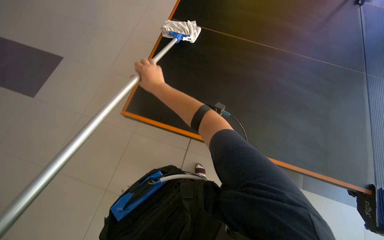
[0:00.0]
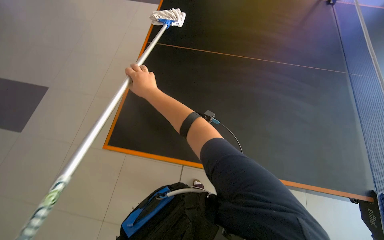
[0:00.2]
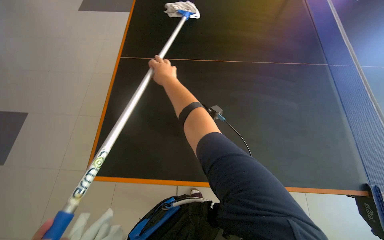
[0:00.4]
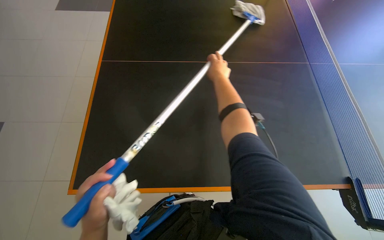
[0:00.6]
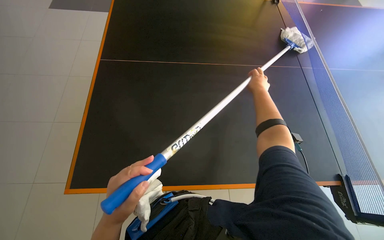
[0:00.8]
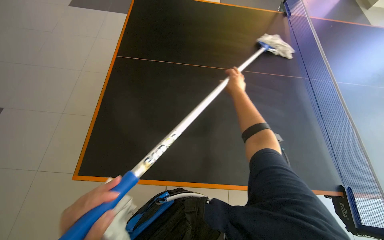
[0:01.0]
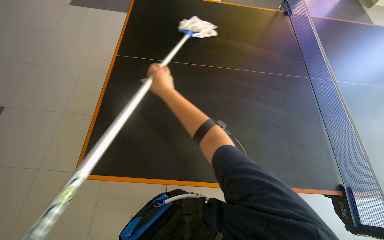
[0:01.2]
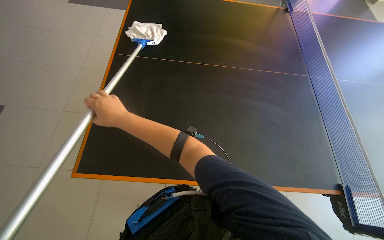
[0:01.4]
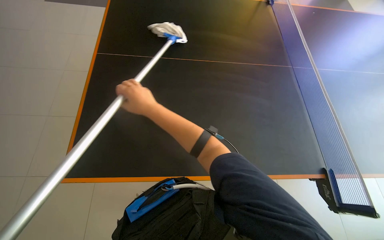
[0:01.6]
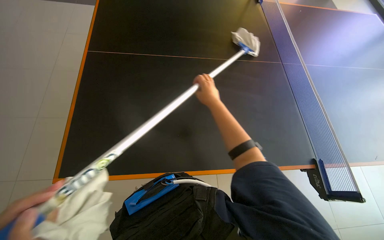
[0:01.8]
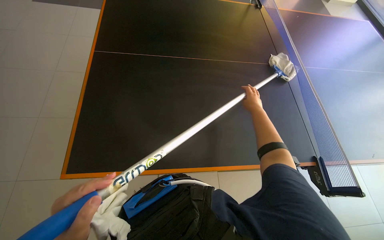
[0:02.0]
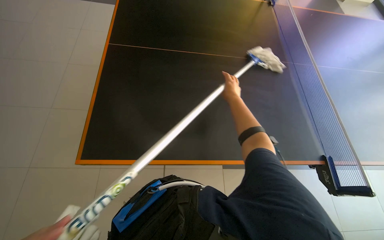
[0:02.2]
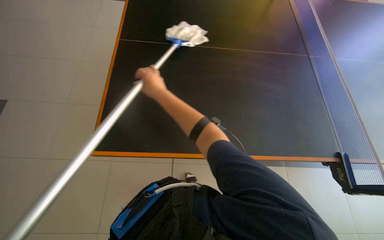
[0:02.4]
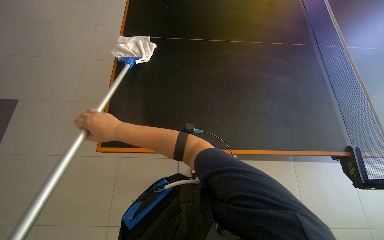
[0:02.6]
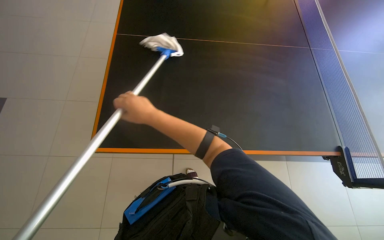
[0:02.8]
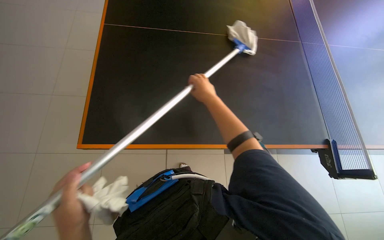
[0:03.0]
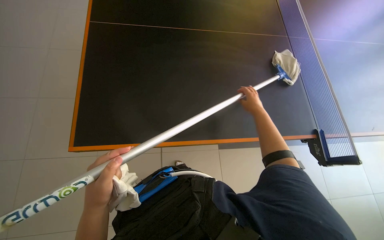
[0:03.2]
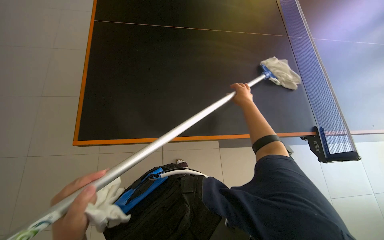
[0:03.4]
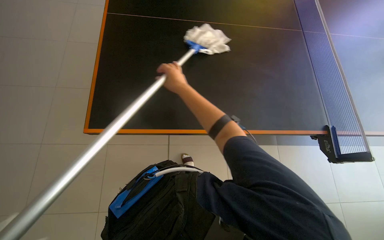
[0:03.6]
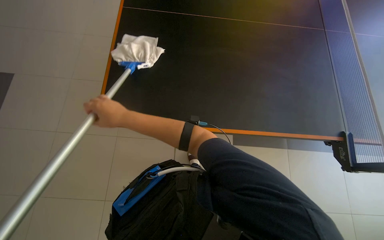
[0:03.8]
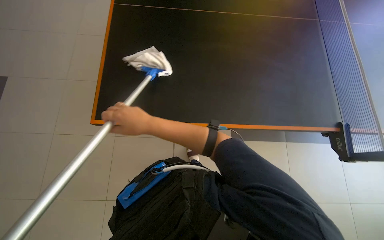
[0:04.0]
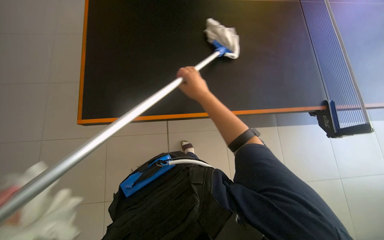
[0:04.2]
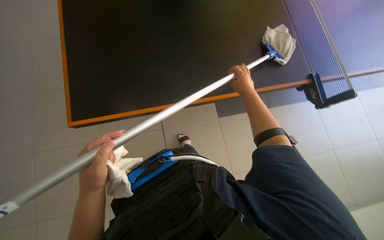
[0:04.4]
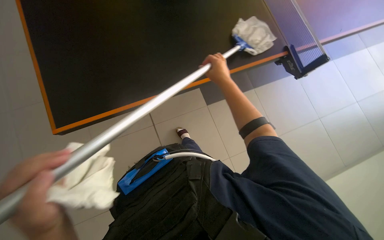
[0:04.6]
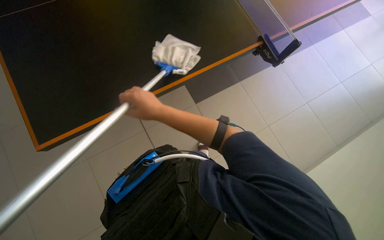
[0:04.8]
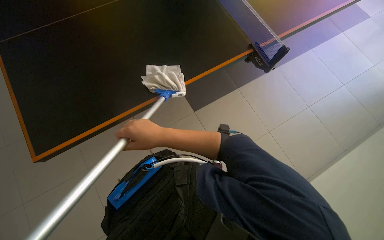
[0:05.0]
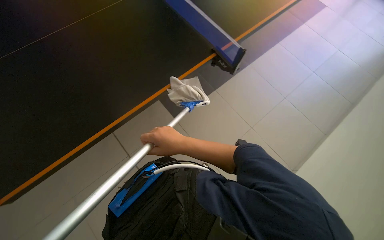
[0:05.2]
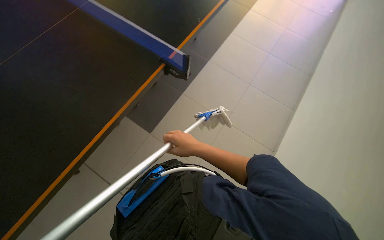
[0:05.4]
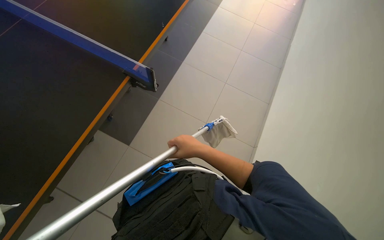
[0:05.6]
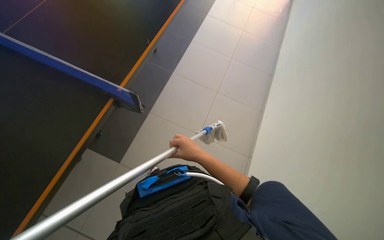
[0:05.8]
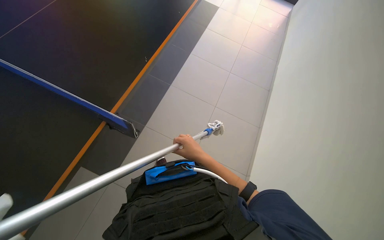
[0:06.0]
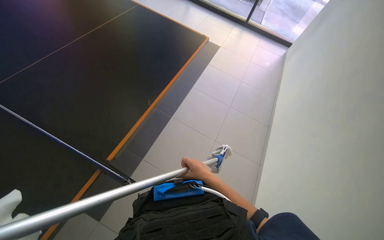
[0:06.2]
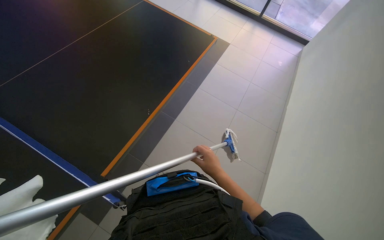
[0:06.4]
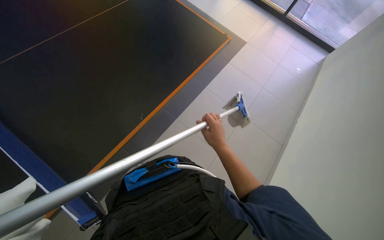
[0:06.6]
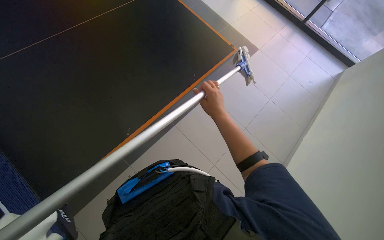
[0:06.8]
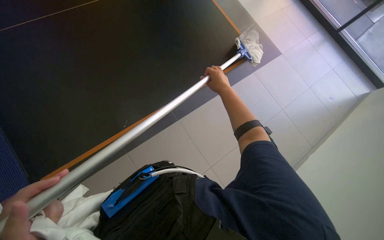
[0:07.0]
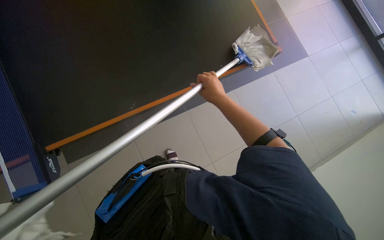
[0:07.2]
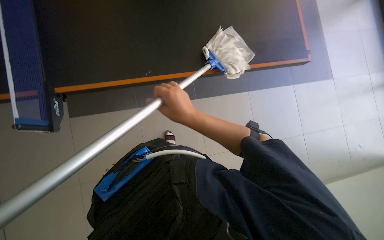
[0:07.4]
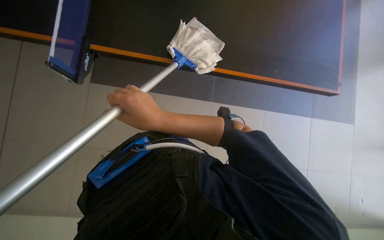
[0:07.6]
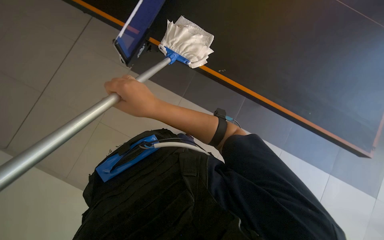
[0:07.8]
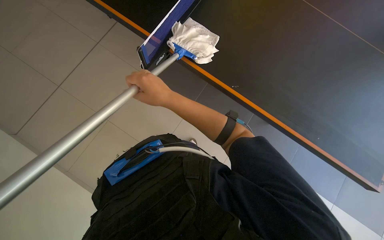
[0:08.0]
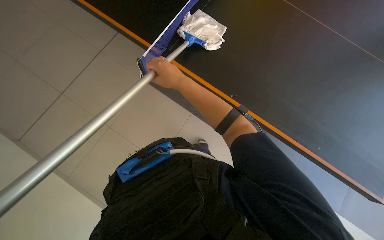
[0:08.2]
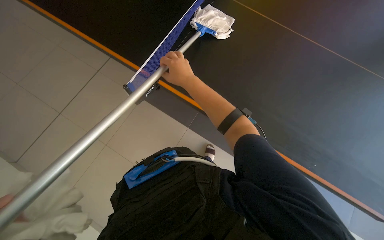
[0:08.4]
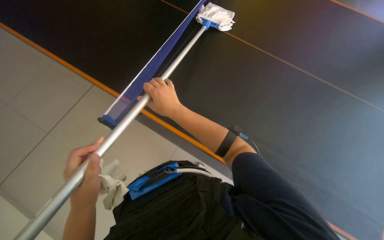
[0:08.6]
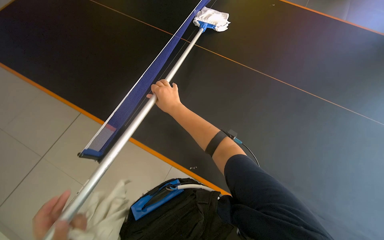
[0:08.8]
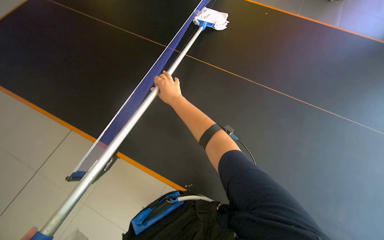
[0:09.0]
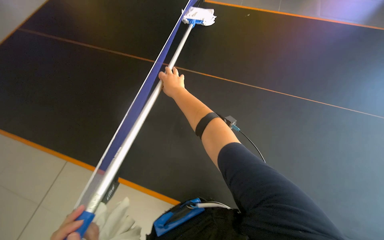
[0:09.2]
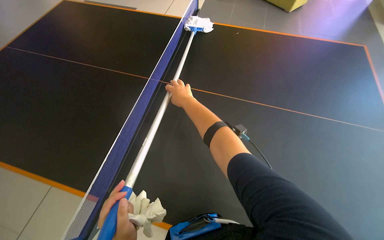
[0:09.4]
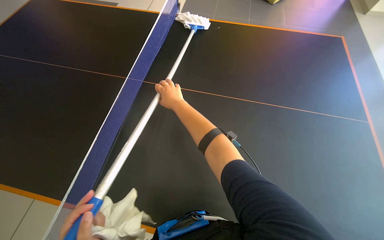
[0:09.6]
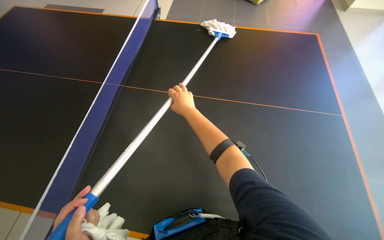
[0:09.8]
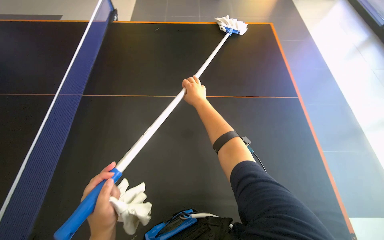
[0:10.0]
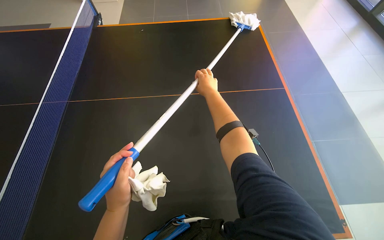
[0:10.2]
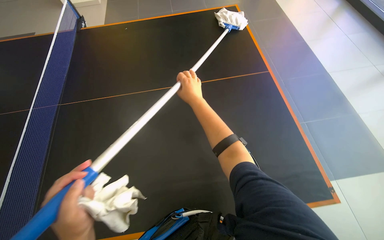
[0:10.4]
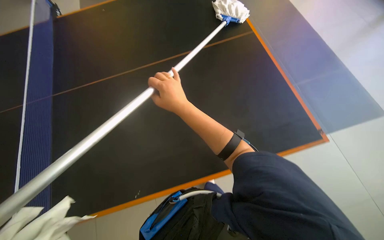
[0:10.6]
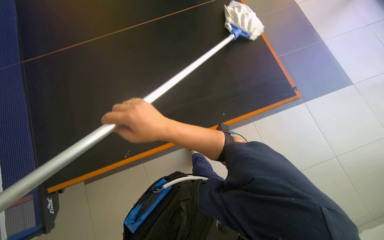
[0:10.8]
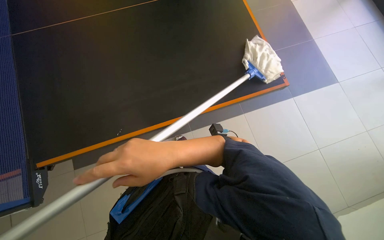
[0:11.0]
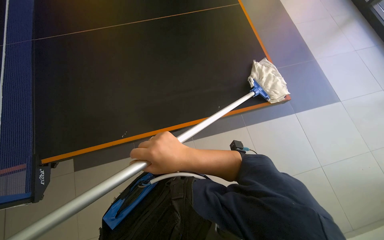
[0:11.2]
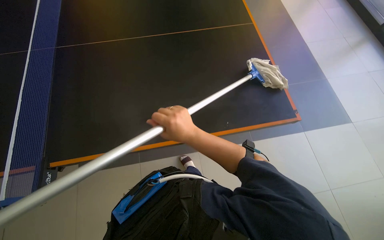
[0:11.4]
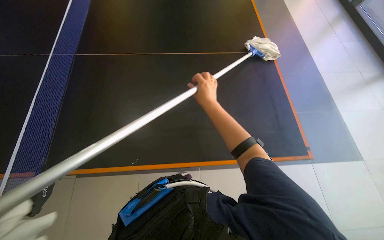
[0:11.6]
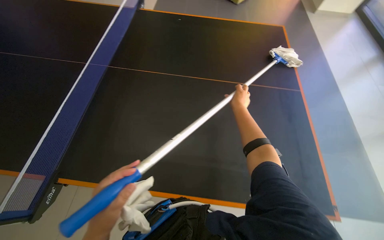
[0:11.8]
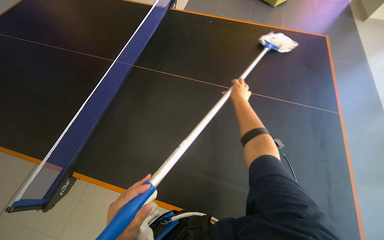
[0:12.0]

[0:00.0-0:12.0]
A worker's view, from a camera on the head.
Job: wiping surfaces.
The whole recording: Cleaning surfaces with mop. The worker cleans various surfaces with a mop.
0:00.0 to 0:01.6: The right hand moves left and right over some 40 cm, changing direction 2 times.
0:01.6 to 0:03.0: The right hand moves left and right over approximately 50 cm, changing direction 2 times.
0:03.0 to 0:04.4: The right hand moves left and right over roughly 50 cm, changing direction 2 times.
0:04.4 to 0:06.0: The right hand goes about 25 cm down the picture and to the left.
0:06.0 to 0:07.6: The wearer looks about 40 degrees further to the left. The right hand moves up the picture, approximately 35 cm.
0:07.6 to 0:09.0: The camera pitches downward, by about 15 degrees. The right hand goes about 20 cm up the picture and farther from the camera.
0:09.0 to 0:10.4: The right hand heads to the right and farther from the camera, covering roughly 20 cm.

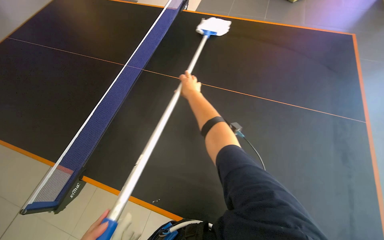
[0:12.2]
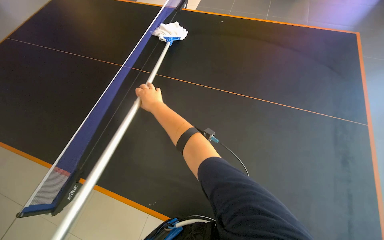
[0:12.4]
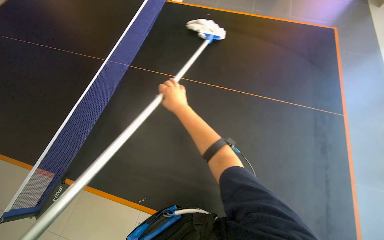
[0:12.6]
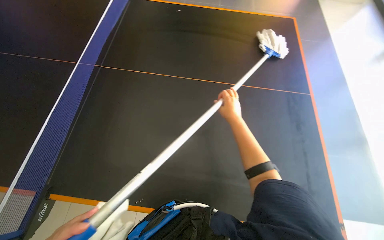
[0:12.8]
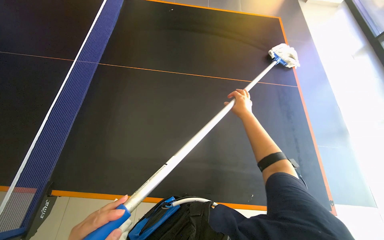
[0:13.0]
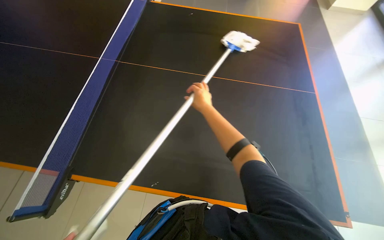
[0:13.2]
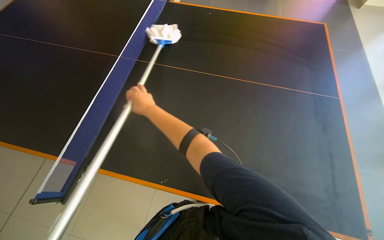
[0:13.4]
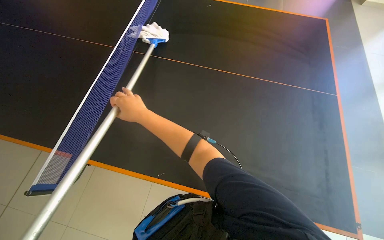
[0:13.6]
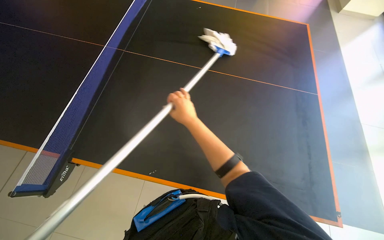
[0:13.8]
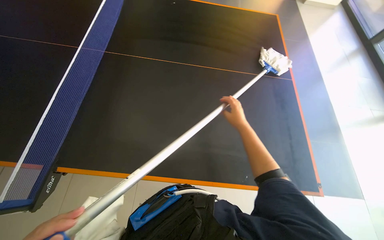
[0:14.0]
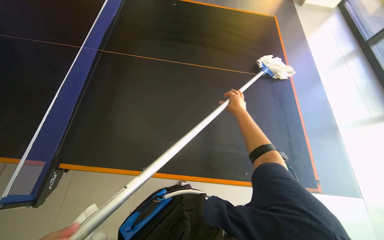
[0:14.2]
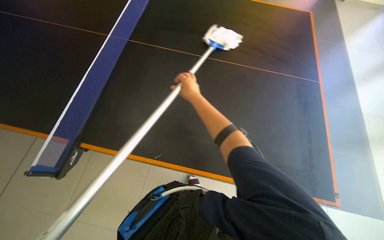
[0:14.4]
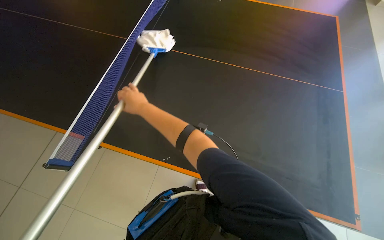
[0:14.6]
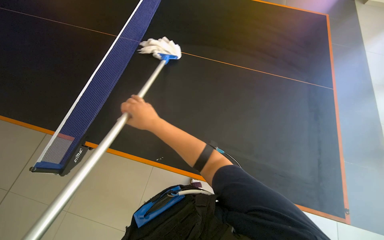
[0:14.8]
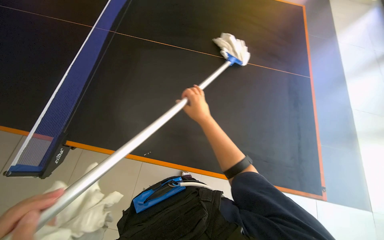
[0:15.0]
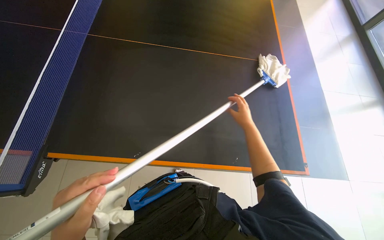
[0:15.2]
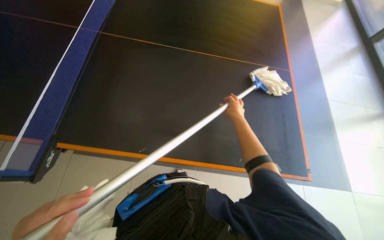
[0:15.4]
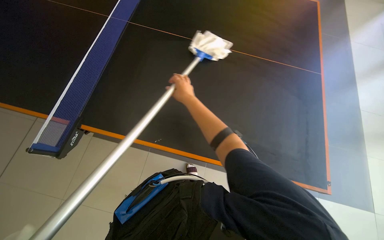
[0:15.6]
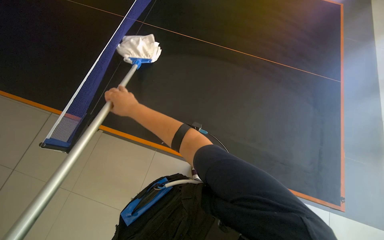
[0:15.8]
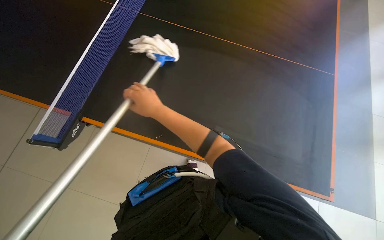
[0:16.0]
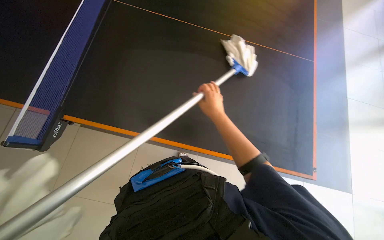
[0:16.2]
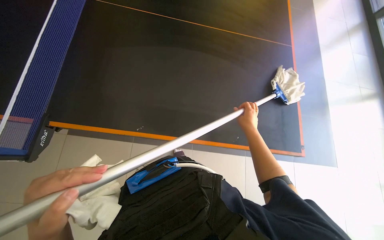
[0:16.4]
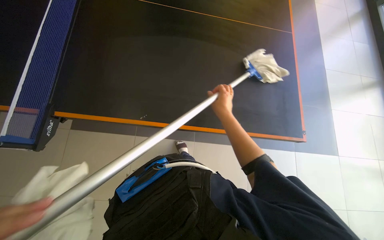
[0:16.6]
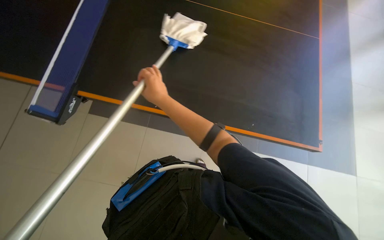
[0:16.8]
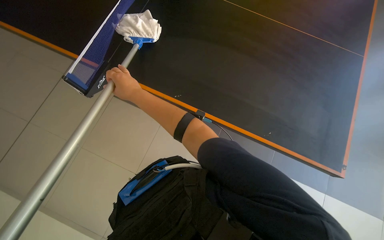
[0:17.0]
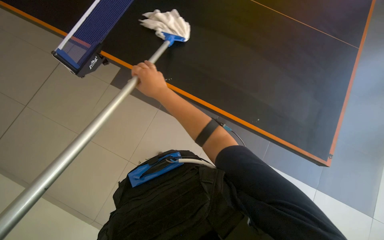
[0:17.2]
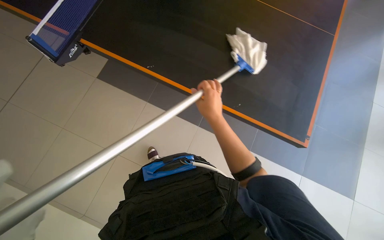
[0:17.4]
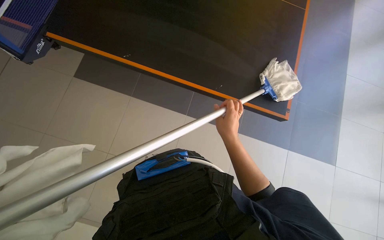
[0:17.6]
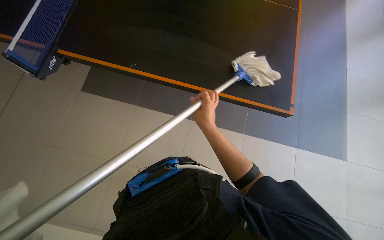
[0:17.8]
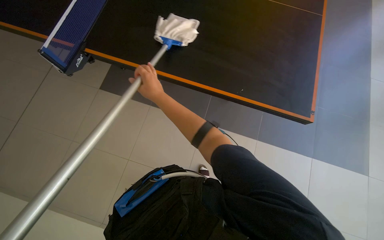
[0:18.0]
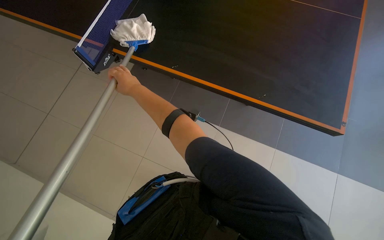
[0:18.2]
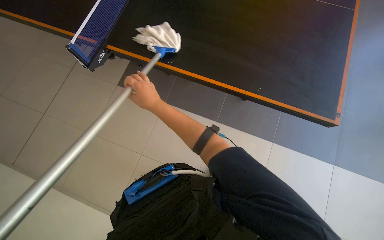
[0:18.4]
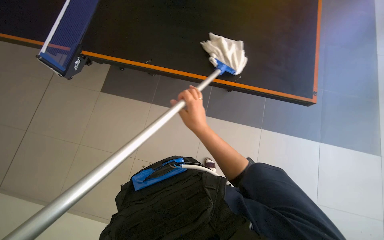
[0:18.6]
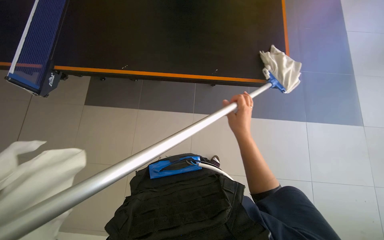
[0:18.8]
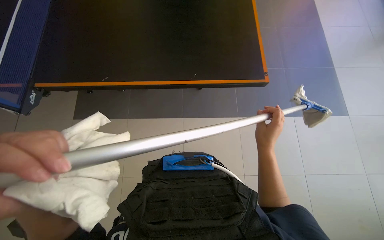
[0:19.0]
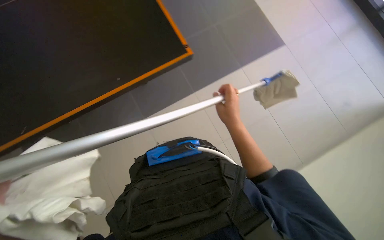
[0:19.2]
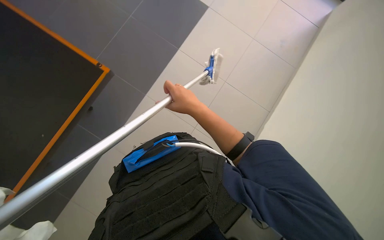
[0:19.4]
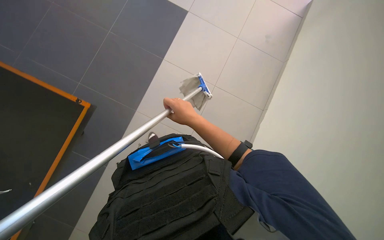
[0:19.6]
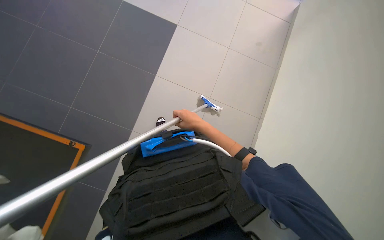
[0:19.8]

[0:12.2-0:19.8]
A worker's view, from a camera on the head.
Job: wiping surfaces.
The whole recording: Cleaning surfaces with mop. The worker cleans various surfaces with a mop.
0:12.2 to 0:13.8: The right hand goes left and right, some 35 cm each way, reversing 3 times.
0:15.2 to 0:16.8: The head rotates about 40 degrees to the right.
0:16.8 to 0:18.2: The right hand moves about 35 cm to the right and comes back.
0:18.2 to 0:19.8: The scene turns about 35 degrees counterclockwise in the picture. The right hand shifts about 50 cm to the right.
